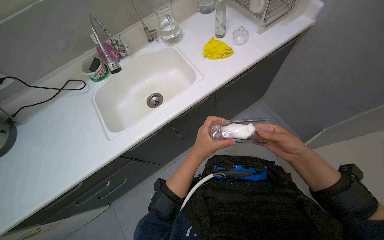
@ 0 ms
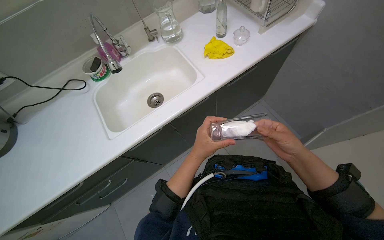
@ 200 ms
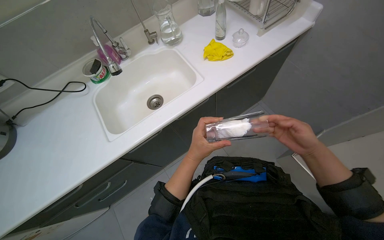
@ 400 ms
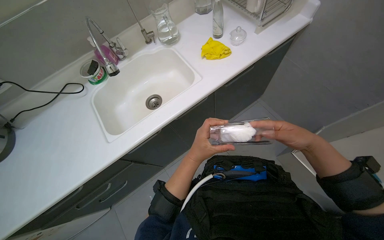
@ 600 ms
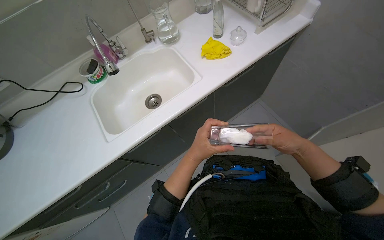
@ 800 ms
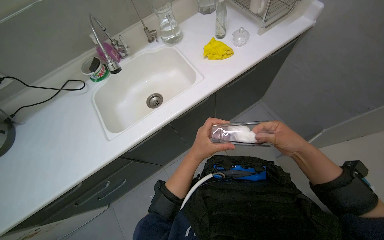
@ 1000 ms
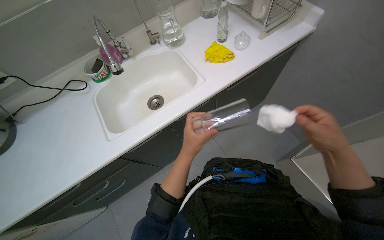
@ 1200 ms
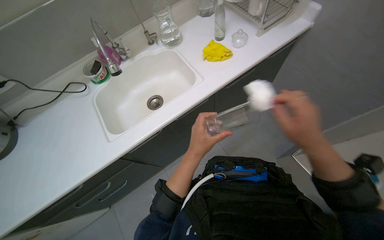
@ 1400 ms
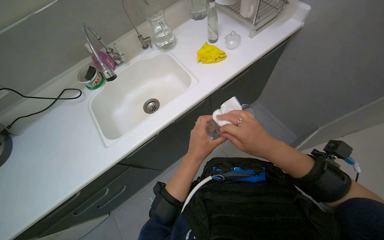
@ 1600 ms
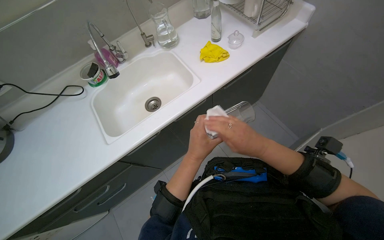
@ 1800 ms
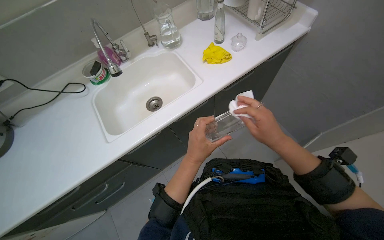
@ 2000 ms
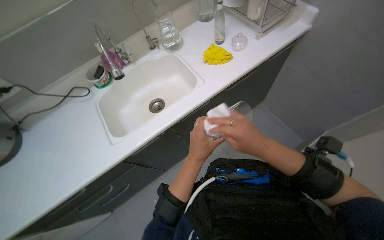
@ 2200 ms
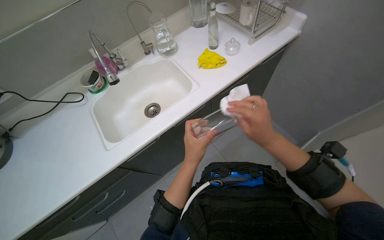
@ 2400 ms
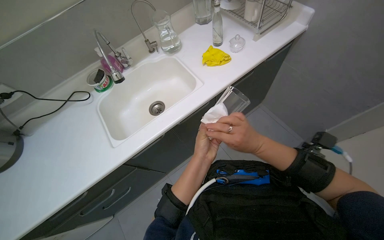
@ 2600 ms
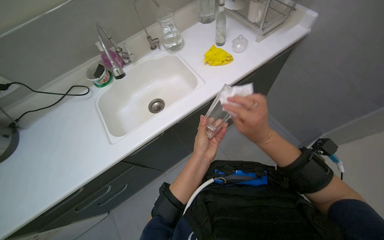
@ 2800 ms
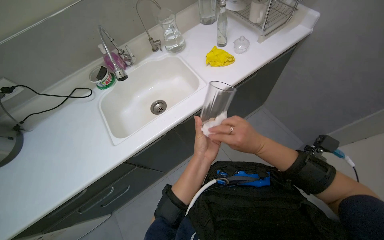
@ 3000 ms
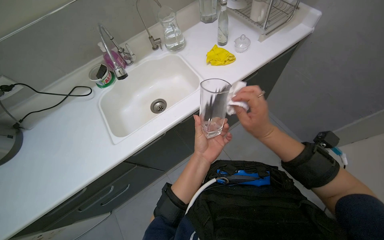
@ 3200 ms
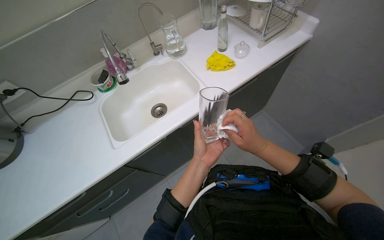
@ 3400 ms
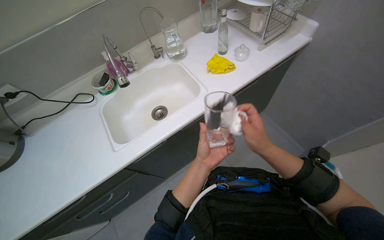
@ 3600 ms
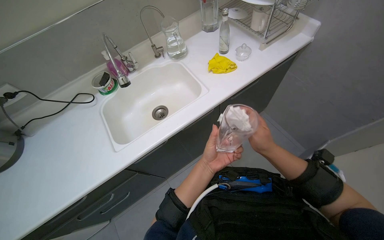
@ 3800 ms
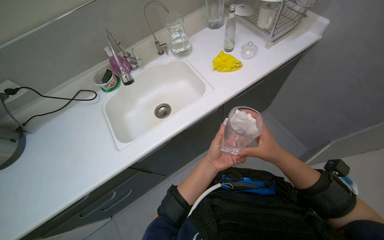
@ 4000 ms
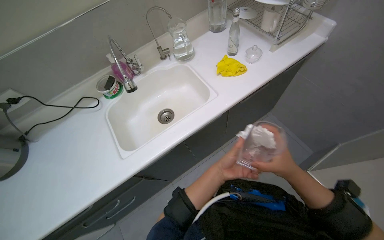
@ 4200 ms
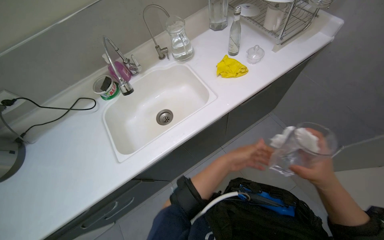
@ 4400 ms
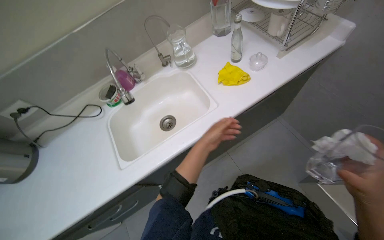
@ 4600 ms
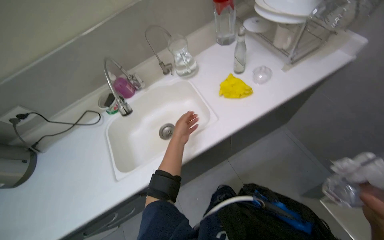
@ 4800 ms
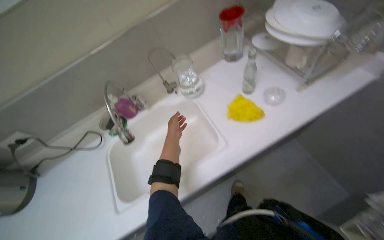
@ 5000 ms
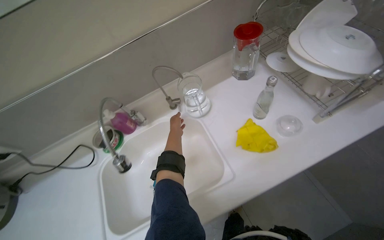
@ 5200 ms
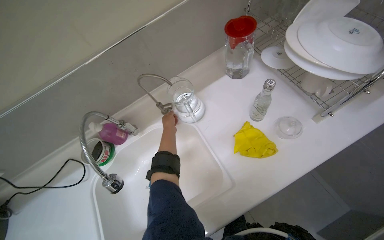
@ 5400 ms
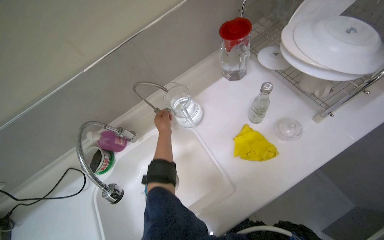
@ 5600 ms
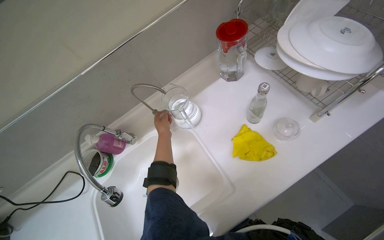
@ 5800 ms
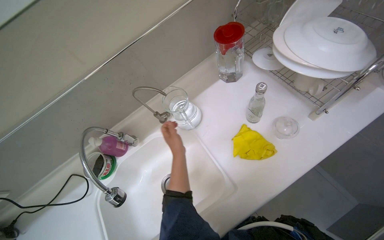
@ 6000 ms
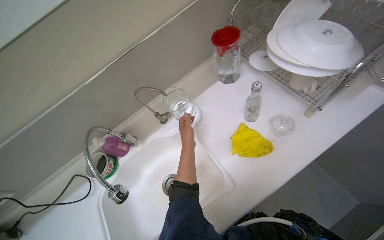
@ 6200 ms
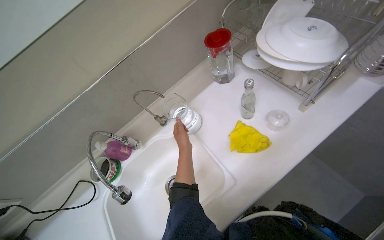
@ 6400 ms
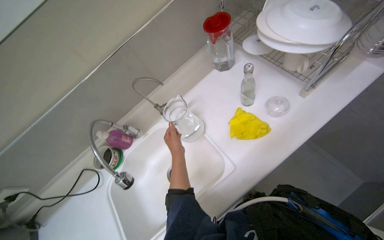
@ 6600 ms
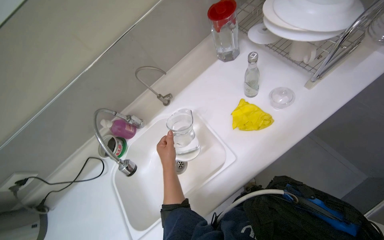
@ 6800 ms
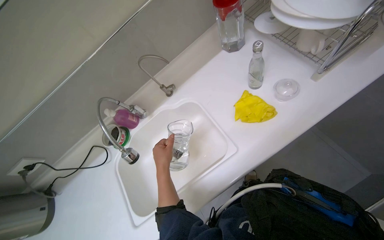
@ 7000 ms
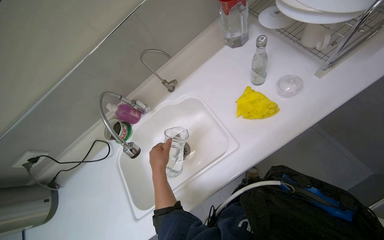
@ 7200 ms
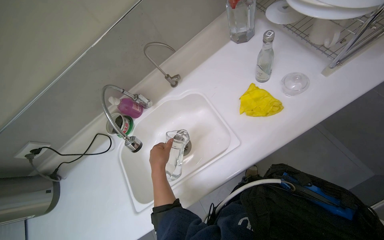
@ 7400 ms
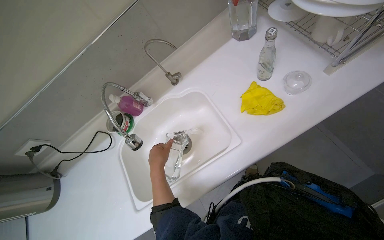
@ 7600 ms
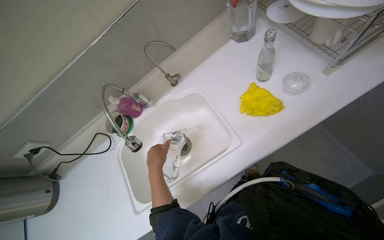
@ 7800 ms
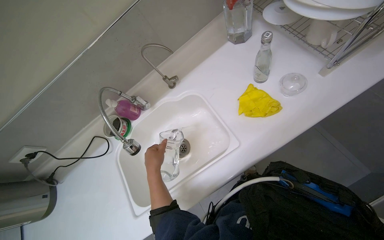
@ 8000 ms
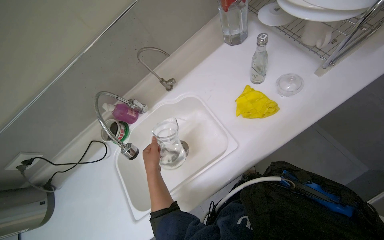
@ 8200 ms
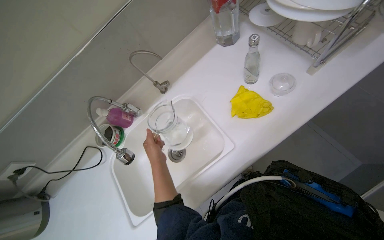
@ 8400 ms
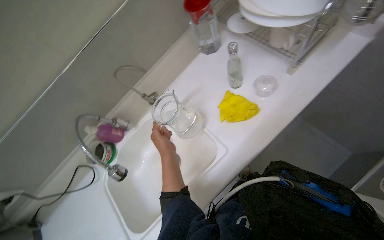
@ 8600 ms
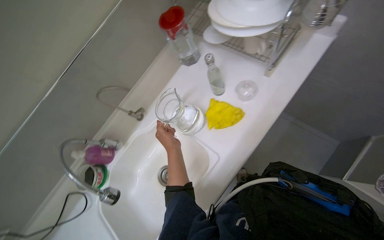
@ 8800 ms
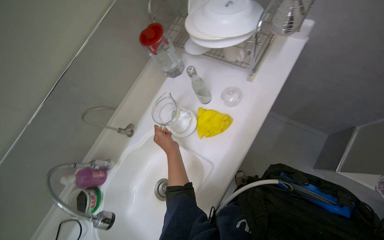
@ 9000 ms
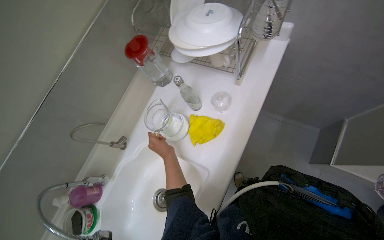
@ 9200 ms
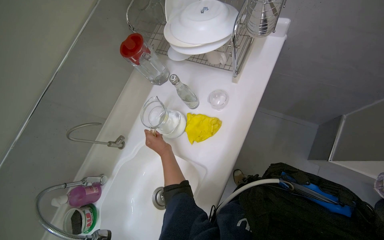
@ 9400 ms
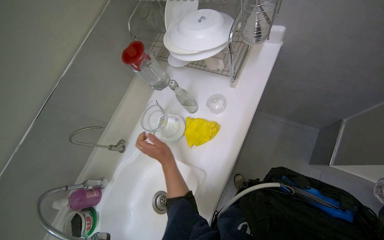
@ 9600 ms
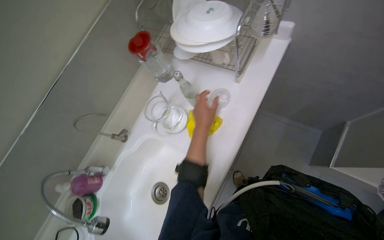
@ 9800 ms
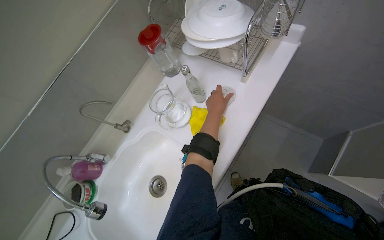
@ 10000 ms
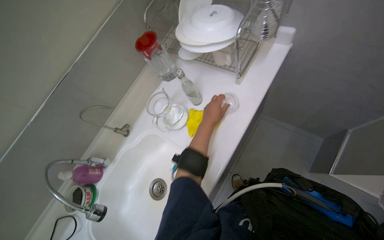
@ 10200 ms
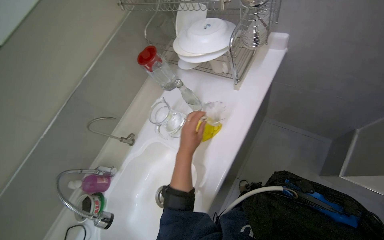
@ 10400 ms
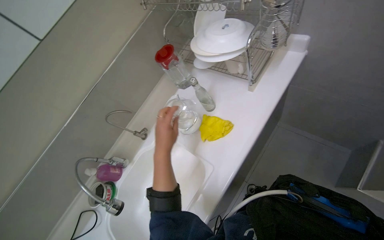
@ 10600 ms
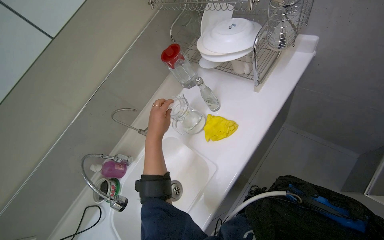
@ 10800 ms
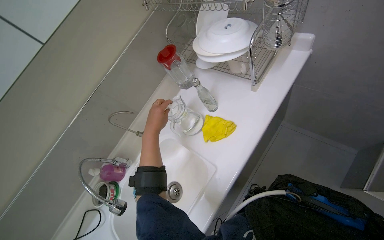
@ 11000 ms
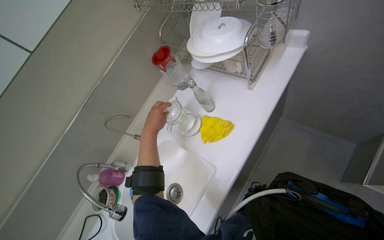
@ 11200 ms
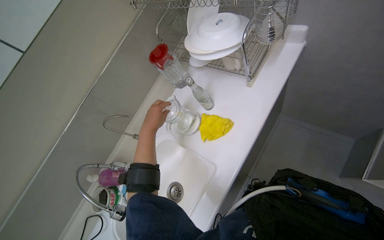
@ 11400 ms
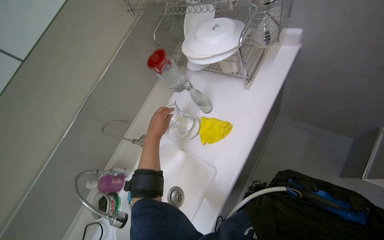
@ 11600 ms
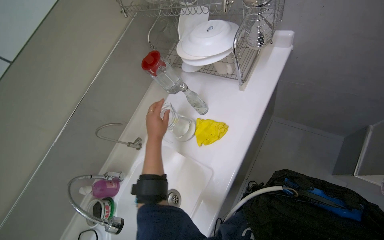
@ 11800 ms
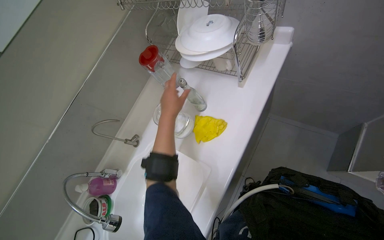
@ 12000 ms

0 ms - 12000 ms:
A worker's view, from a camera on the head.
Job: cleaning kitchen.
The whole recording: Drying glasses with paper towels. The worker dries multiple glasses using paper towels.
0 ms - 1600 ms: The right hand moves to the left, some 10 cm.
1600 ms - 3000 ms: The hands stay close to where they were, moving slightly.
3000 ms - 4400 ms: The left hand goes roughly 15 cm farther from the camera; the right hand goes roughly 15 cm to the right.
4400 ms - 6000 ms: The camera travels some 40 cm.
6000 ms - 7600 ms: The left hand goes roughly 15 cm nearer to the camera.
7600 ms - 9000 ms: The left hand shifts roughly 20 cm to the right.
9000 ms - 10400 ms: The left hand heads to the right, covering about 10 cm, and reaches some 15 cm up the picture, then returns.
10400 ms - 12000 ms: The left hand goes approximately 15 cm up the picture and to the left.

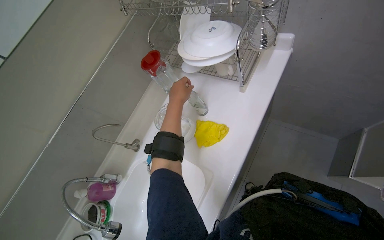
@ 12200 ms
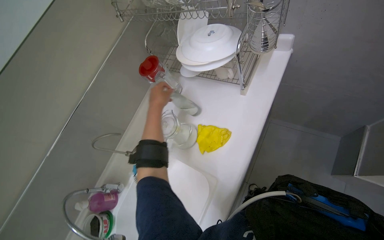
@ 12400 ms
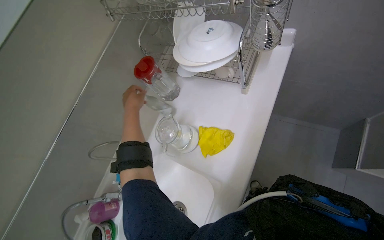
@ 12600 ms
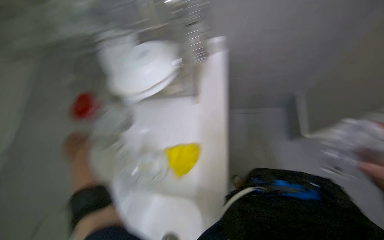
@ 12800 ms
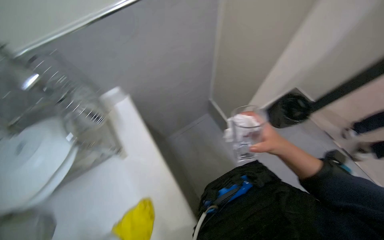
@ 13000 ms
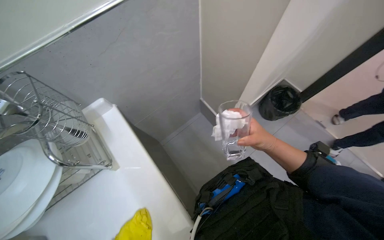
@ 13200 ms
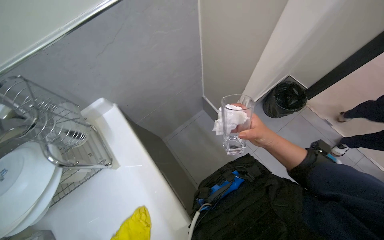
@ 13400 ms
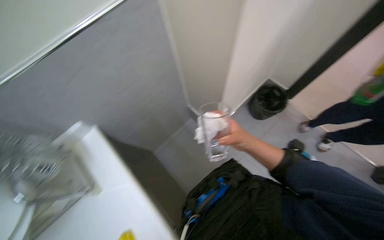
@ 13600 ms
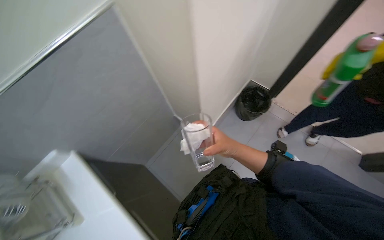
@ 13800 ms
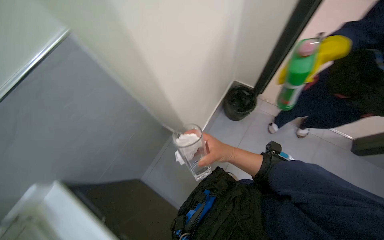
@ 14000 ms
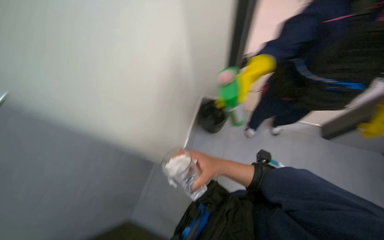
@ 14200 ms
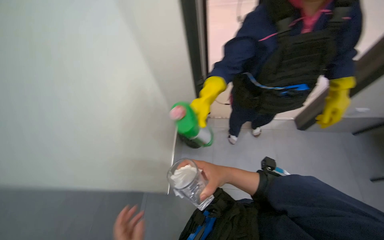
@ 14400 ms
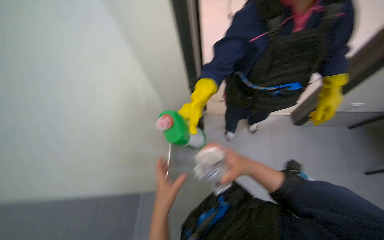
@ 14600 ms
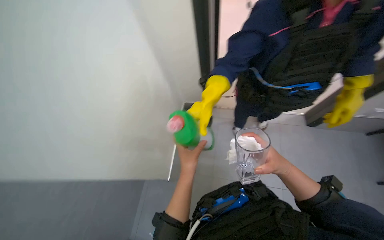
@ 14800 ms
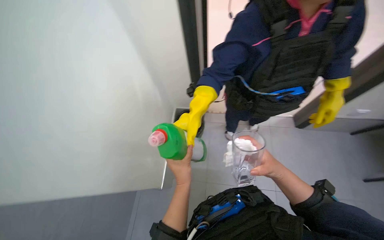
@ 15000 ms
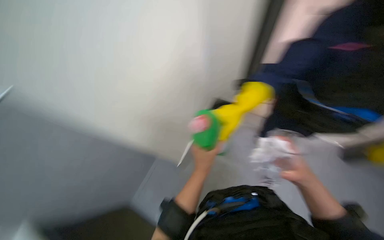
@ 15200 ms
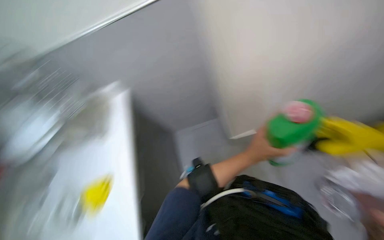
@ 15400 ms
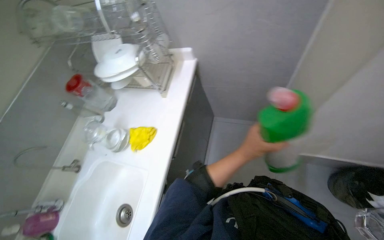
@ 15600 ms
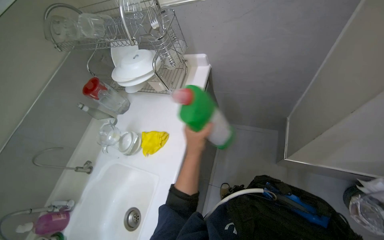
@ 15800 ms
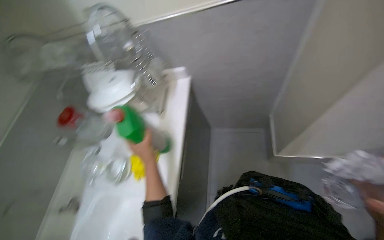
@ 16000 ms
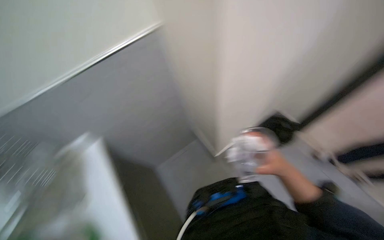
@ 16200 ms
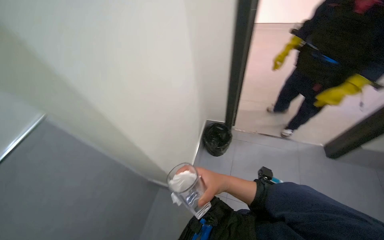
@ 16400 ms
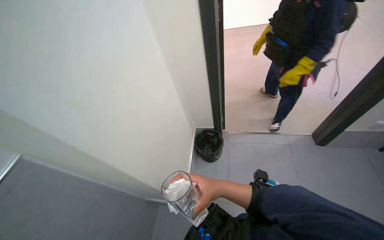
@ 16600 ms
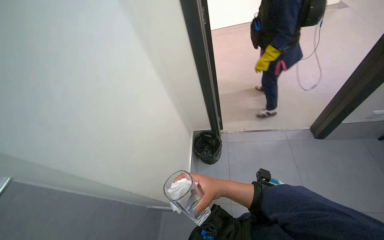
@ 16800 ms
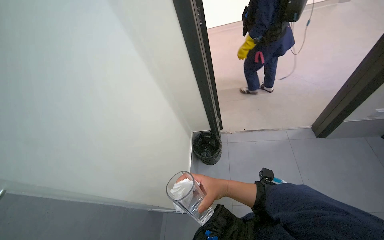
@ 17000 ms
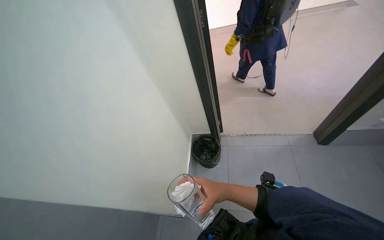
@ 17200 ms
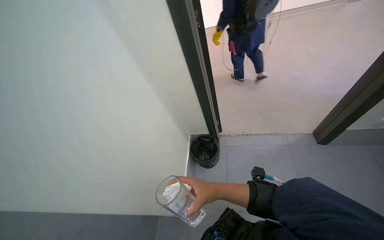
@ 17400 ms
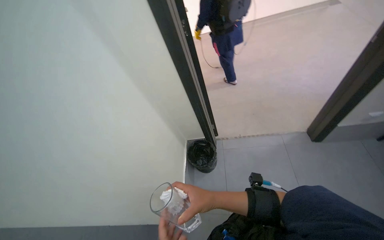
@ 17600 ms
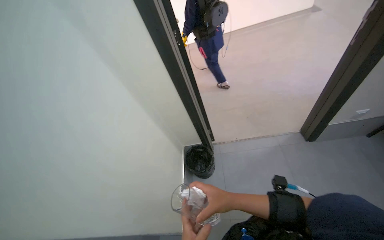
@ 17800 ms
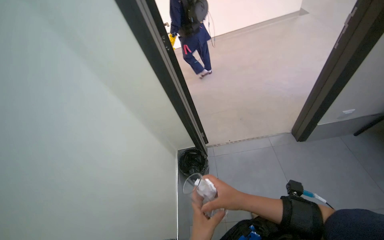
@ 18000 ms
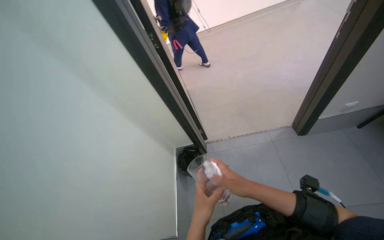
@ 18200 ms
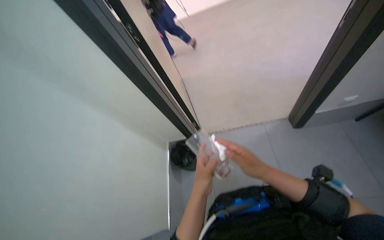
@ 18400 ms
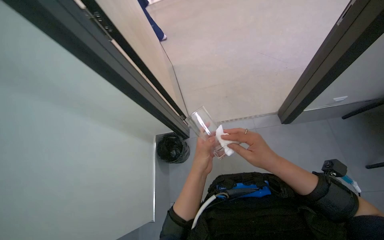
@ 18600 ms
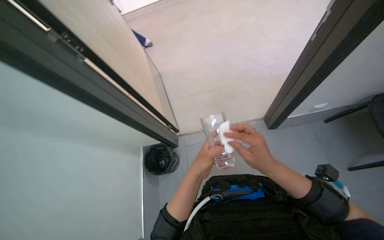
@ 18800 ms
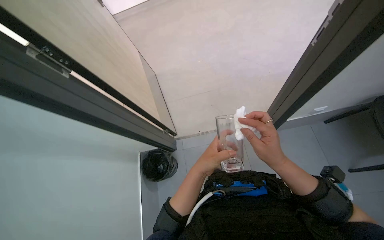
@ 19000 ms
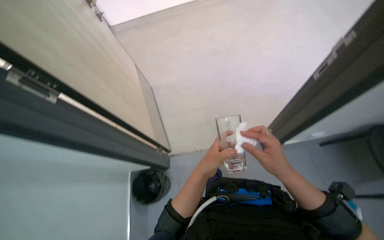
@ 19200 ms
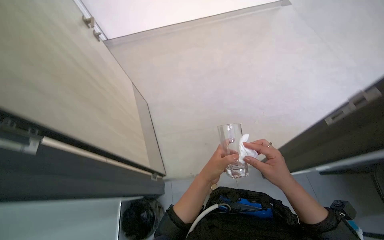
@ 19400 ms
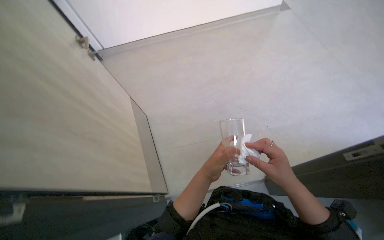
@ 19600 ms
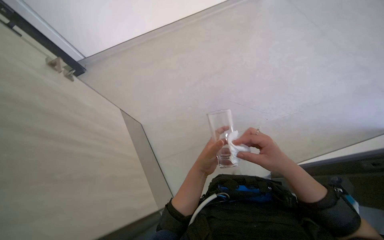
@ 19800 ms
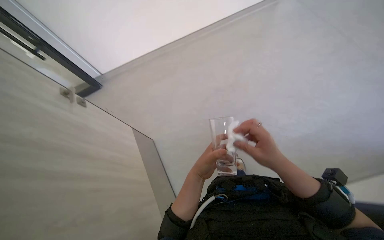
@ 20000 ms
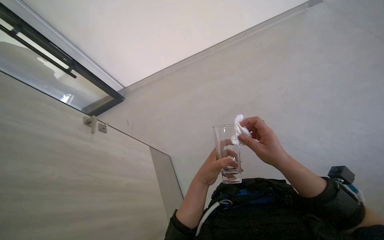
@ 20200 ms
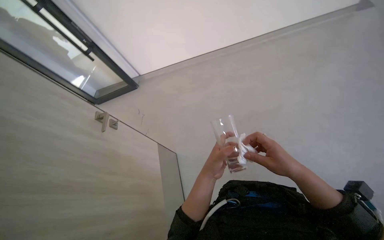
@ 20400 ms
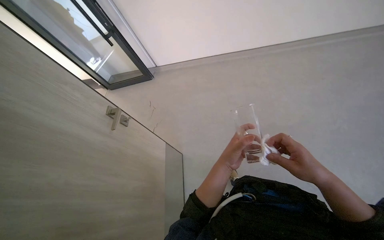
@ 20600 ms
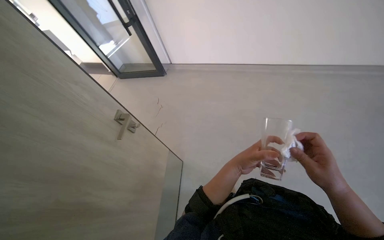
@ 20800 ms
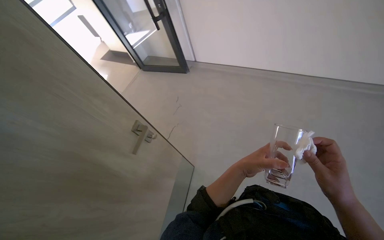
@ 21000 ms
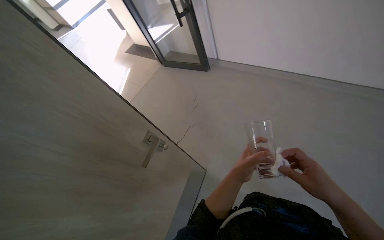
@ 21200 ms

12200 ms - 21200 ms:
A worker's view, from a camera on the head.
Job: cleaning kitchen.
The whole recording: Drying glasses with paper towels. The worker dries multiple glasses using paper towels.
12200 ms - 13800 ms: The head rotates approximately 50 degrees to the right. The view tilts about 10 degrees upward.
15200 ms - 16600 ms: The wearer looks some 35 degrees further to the right.
19800 ms - 21200 ms: The head rotates some 25 degrees to the left.
